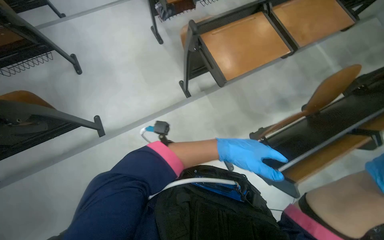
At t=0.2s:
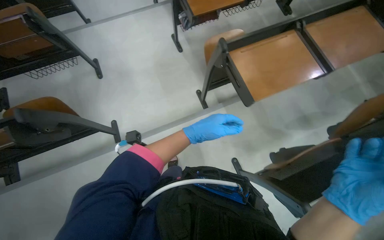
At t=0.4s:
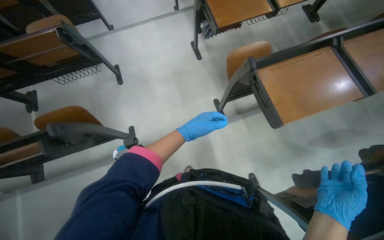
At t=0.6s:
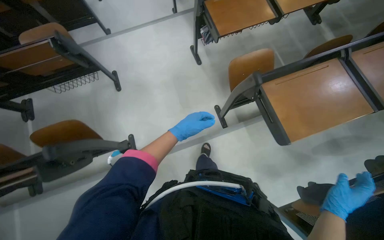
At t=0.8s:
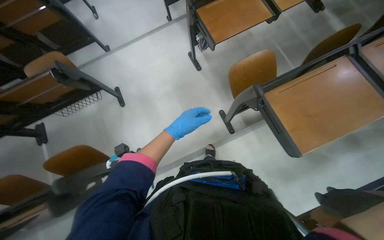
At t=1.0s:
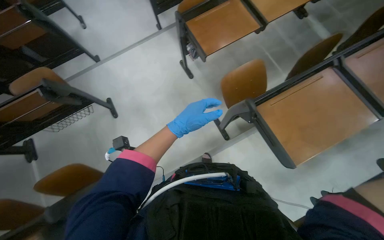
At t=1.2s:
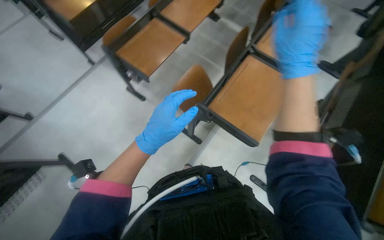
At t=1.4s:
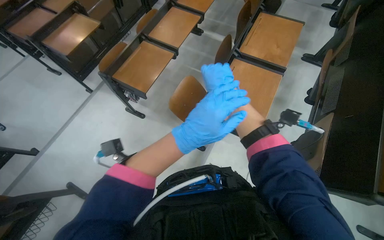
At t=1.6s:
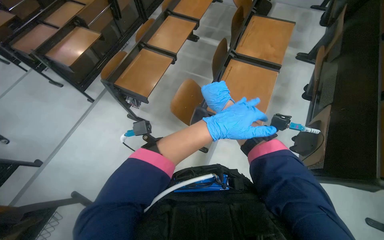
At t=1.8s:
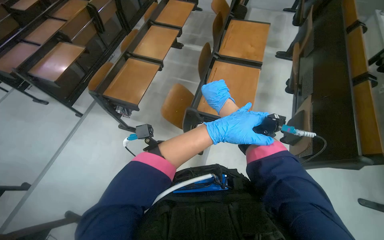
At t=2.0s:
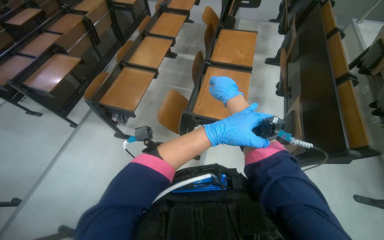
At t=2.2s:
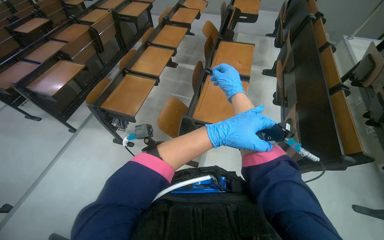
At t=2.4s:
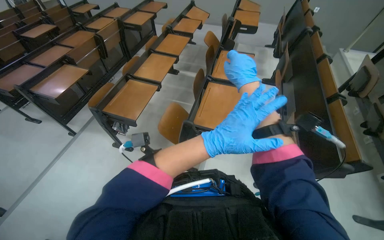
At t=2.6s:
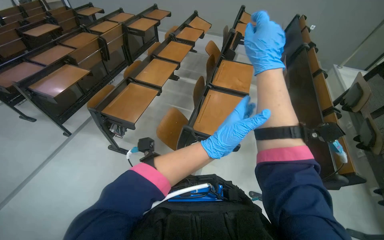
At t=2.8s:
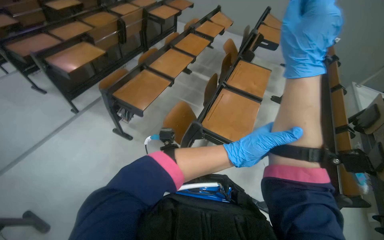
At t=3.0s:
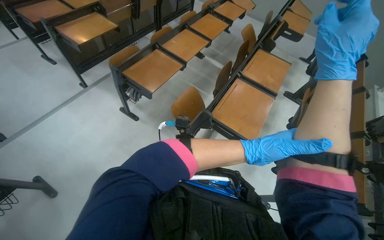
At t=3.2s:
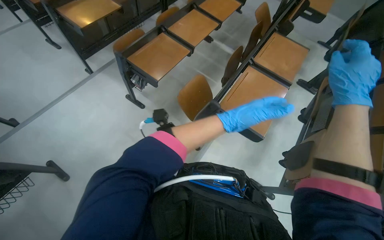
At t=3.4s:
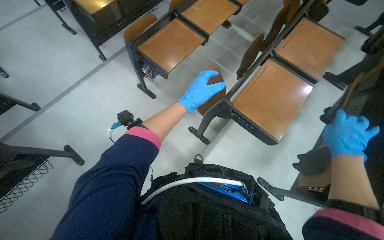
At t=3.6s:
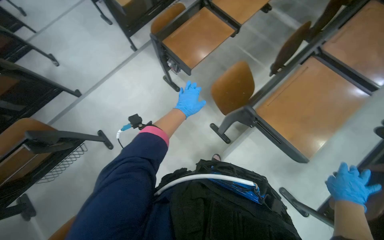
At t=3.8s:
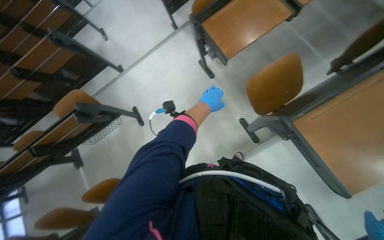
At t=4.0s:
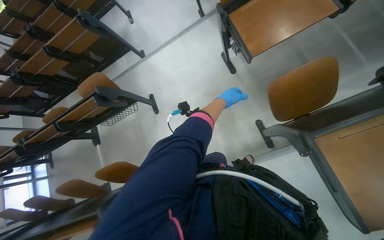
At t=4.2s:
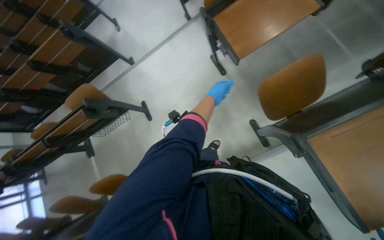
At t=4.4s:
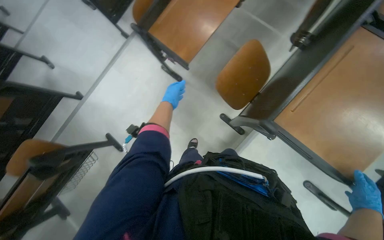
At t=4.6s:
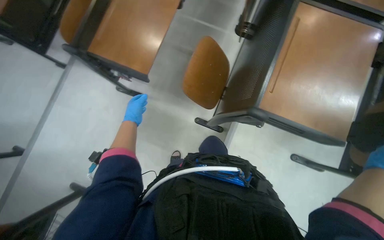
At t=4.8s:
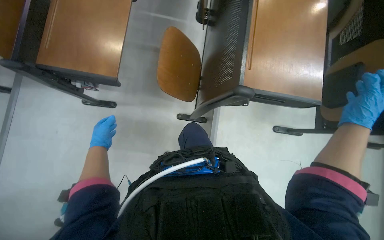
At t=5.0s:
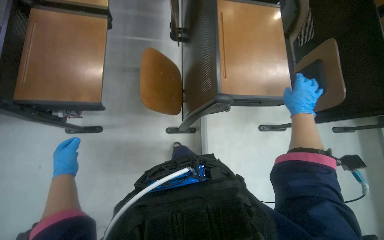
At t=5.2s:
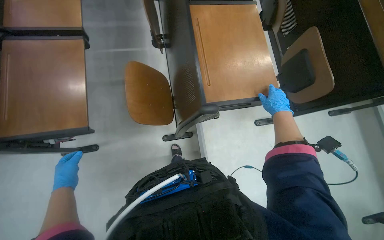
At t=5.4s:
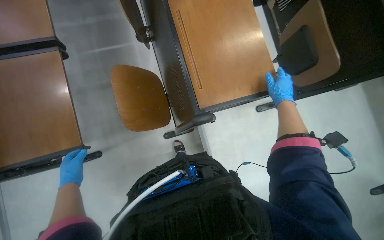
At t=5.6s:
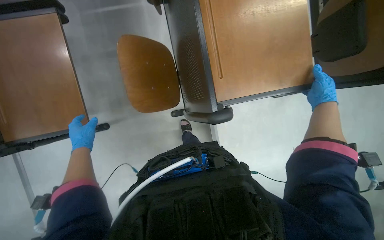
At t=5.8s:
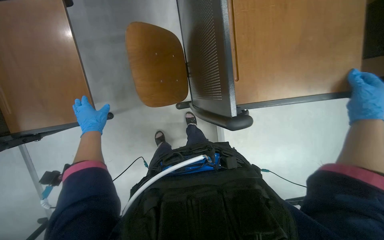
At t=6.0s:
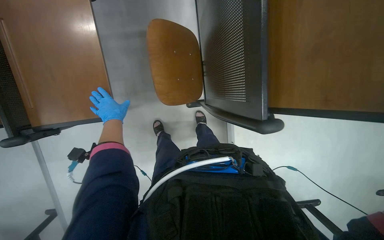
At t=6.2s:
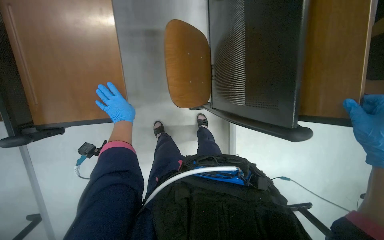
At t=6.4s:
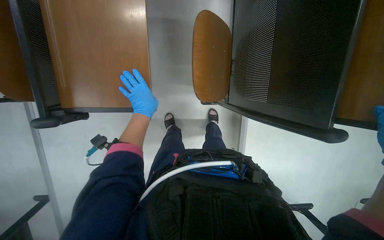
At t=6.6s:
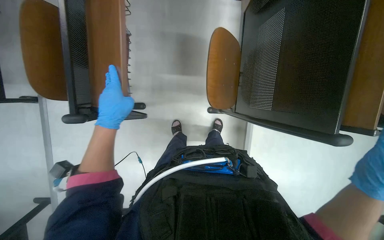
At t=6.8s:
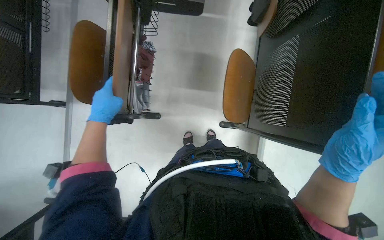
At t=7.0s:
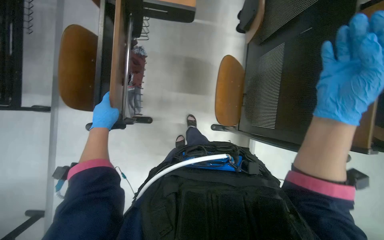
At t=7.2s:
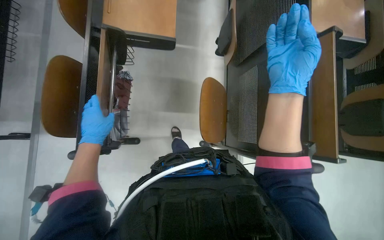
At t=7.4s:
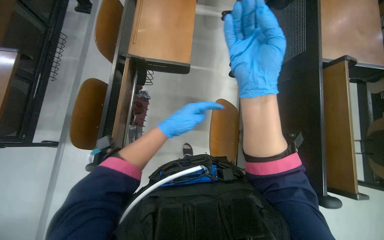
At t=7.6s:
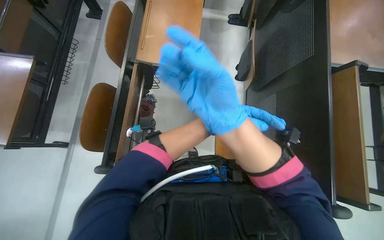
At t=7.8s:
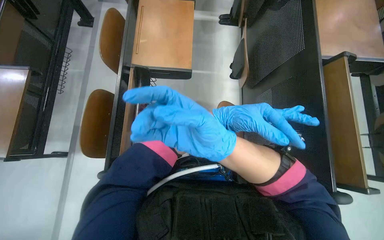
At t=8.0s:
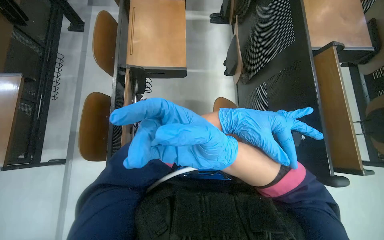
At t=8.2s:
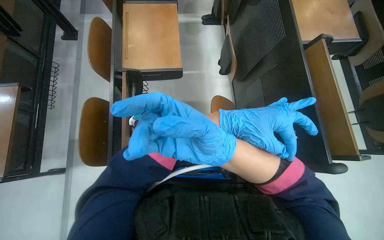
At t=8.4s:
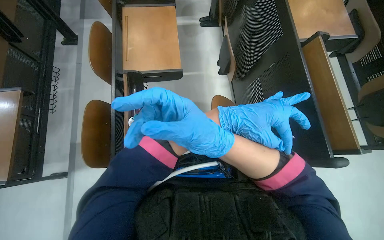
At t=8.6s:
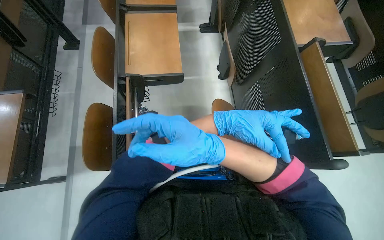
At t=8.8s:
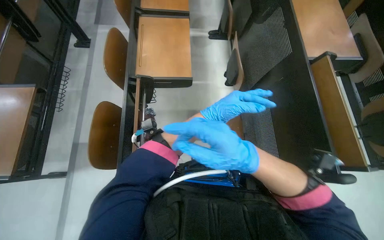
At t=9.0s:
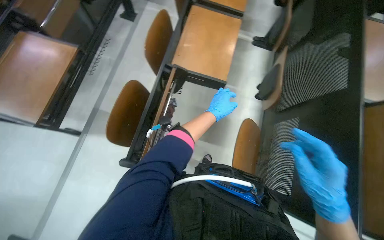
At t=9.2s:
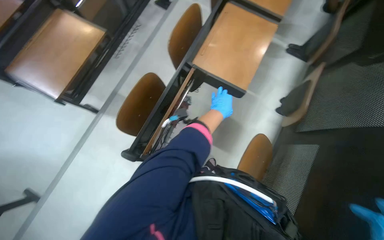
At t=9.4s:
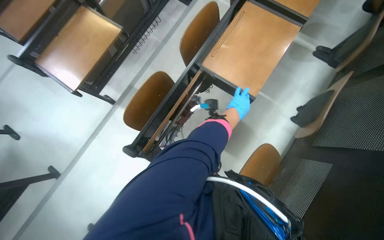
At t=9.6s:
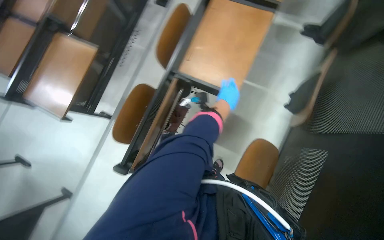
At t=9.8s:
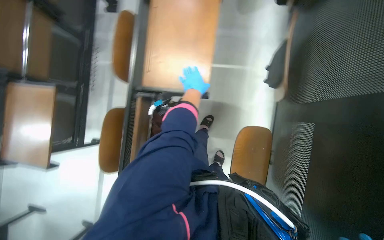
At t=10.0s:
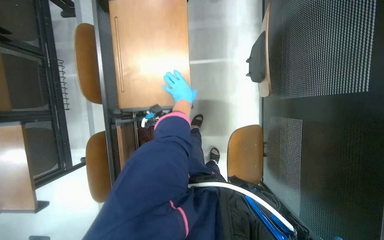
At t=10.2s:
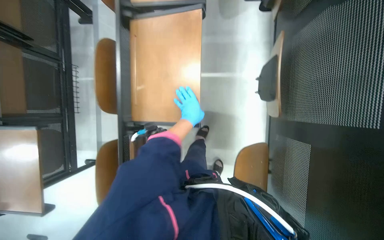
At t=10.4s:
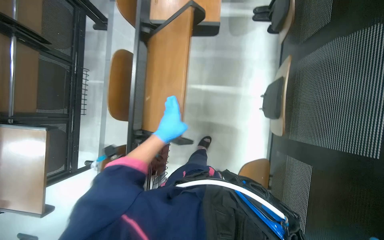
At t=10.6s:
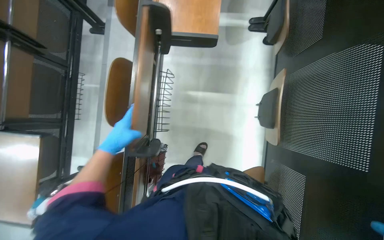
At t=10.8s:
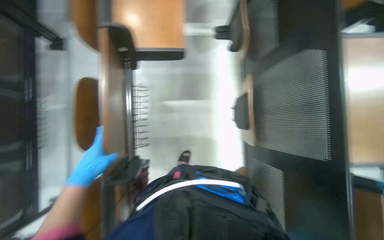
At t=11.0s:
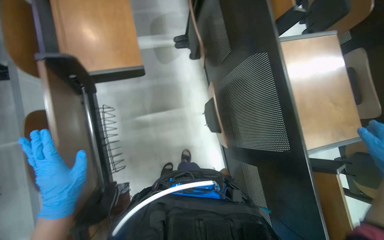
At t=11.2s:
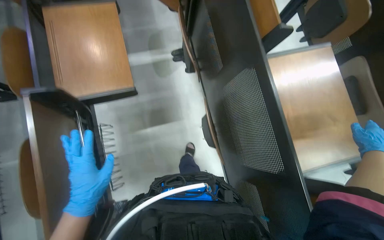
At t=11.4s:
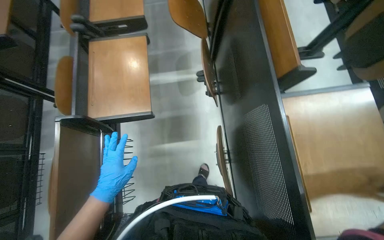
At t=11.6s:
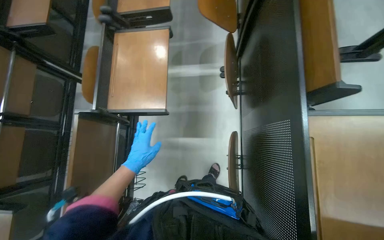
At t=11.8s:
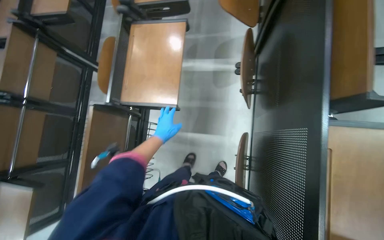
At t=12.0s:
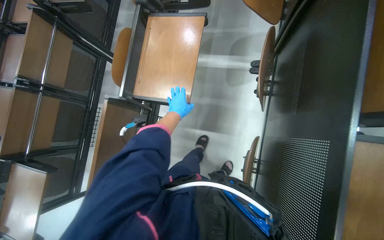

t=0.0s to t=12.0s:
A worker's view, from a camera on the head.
Job: organizing items.
The whole recording: Folding up auditorium desks. The worker folds up multiple desks in the auditorium.
t=0.0s to t=1.6s: The camera is carried approximately 50 cm. Everything in view rotates about 40 degrees counterclockwise.
t=1.6s to t=3.0s: The left hand travels down the picture by roughly 10 cm. The right hand goes some 30 cm nearer to the camera.
t=3.0s to t=4.4s: The camera is carried about 50 cm. The camera sweeps to the left, by some 25 degrees. The camera pitches downward, by approximately 25 degrees.
t=4.4s to t=6.0s: The wearer looks about 55 degrees further to the right. The view tilts some 15 degrees downward.
t=6.0s to t=7.6s: The view tilts roughly 25 degrees upward.
t=7.6s to t=9.0s: The right hand goes approximately 15 cm down the picture and to the right.
t=9.0s to t=10.4s: The head travels approximately 50 cm.

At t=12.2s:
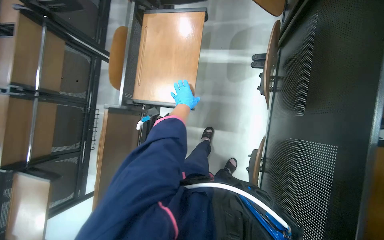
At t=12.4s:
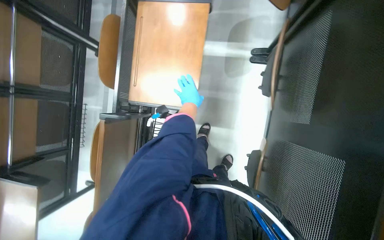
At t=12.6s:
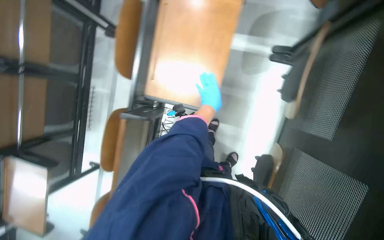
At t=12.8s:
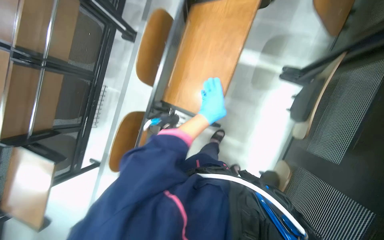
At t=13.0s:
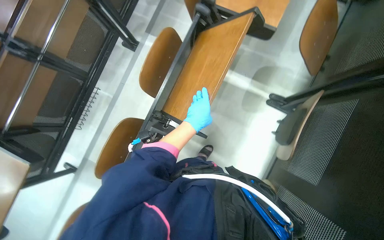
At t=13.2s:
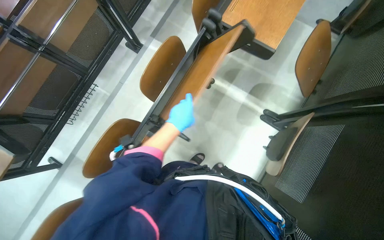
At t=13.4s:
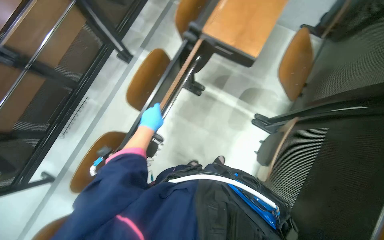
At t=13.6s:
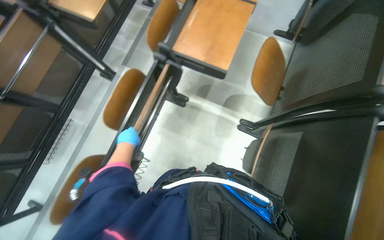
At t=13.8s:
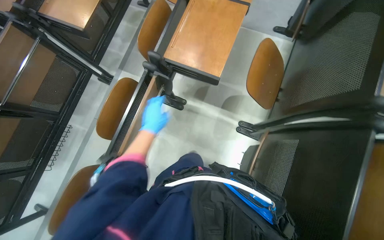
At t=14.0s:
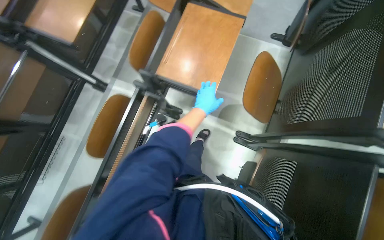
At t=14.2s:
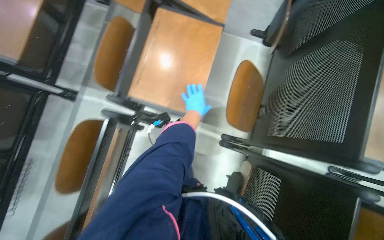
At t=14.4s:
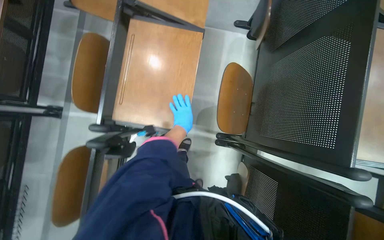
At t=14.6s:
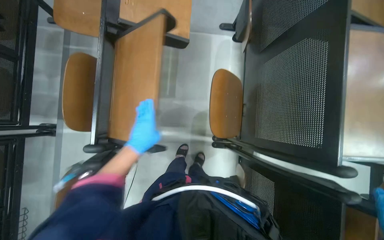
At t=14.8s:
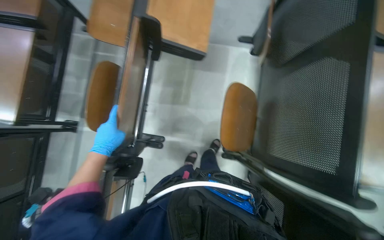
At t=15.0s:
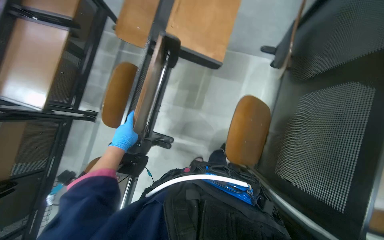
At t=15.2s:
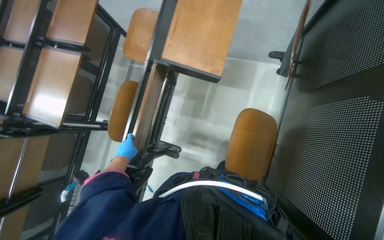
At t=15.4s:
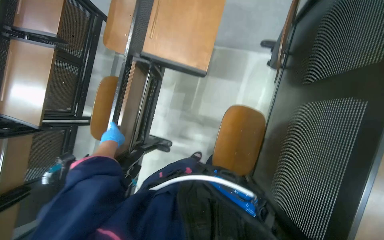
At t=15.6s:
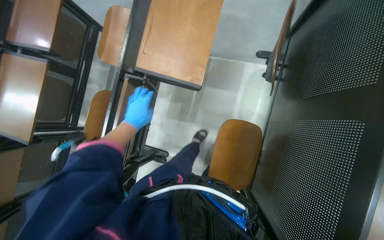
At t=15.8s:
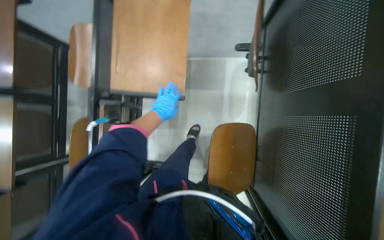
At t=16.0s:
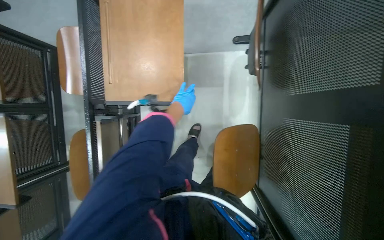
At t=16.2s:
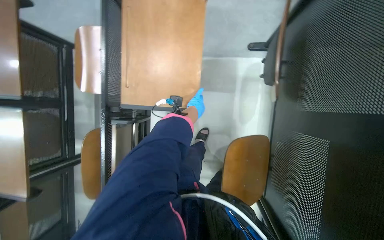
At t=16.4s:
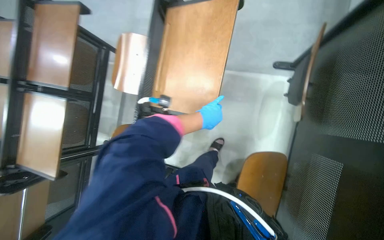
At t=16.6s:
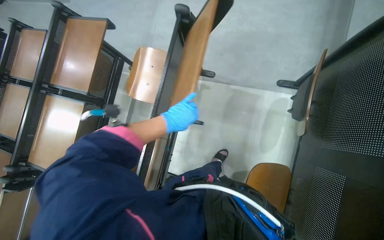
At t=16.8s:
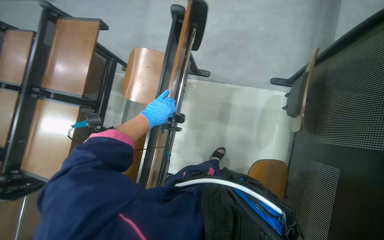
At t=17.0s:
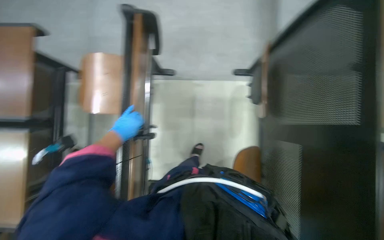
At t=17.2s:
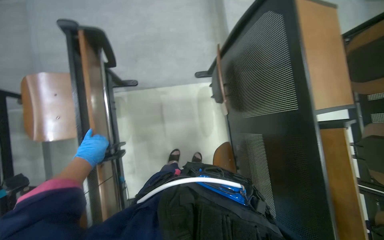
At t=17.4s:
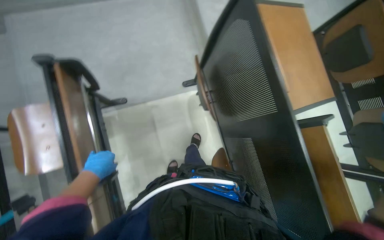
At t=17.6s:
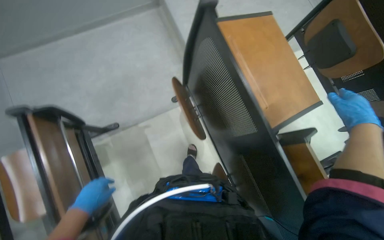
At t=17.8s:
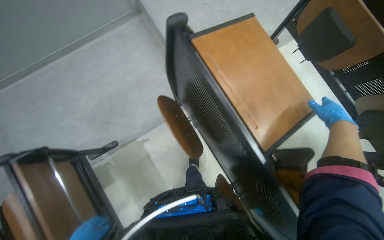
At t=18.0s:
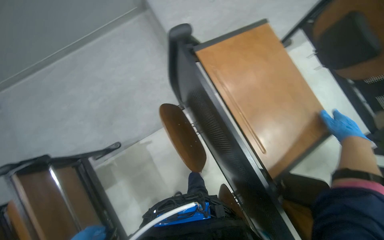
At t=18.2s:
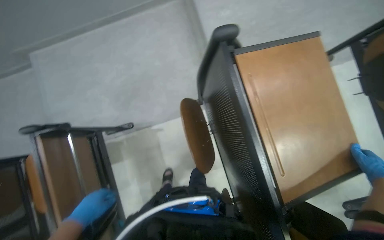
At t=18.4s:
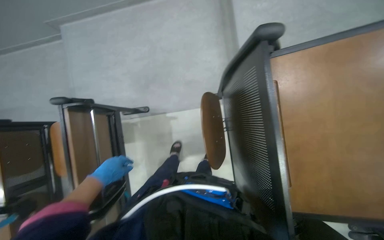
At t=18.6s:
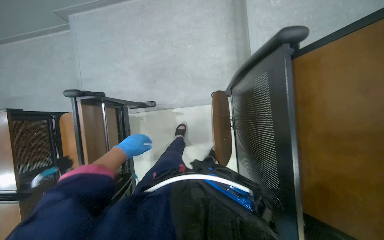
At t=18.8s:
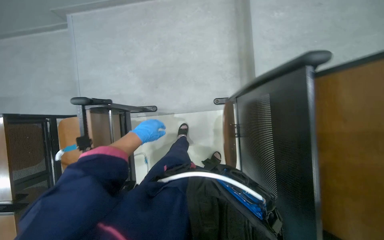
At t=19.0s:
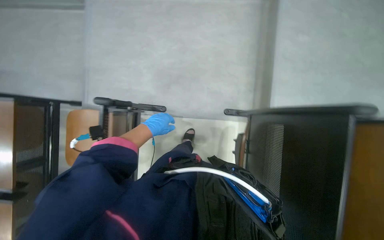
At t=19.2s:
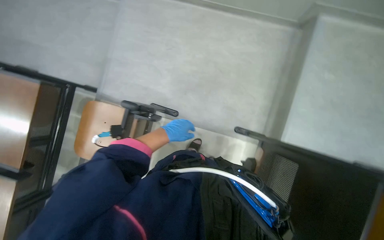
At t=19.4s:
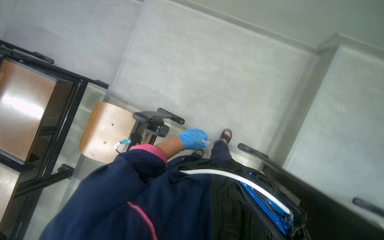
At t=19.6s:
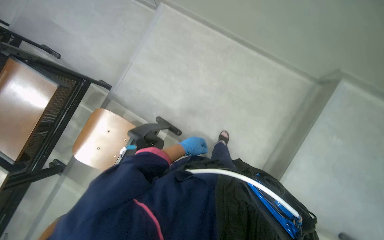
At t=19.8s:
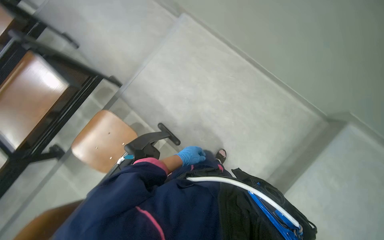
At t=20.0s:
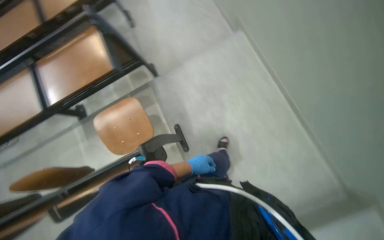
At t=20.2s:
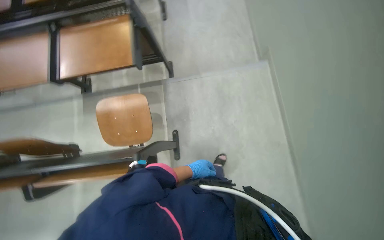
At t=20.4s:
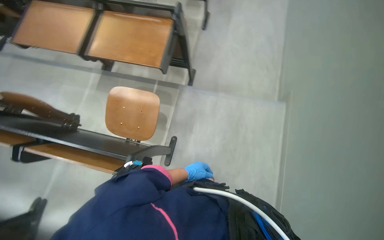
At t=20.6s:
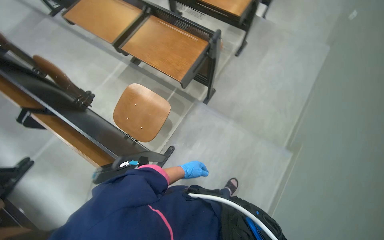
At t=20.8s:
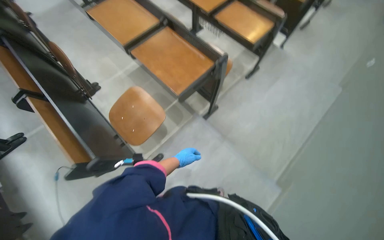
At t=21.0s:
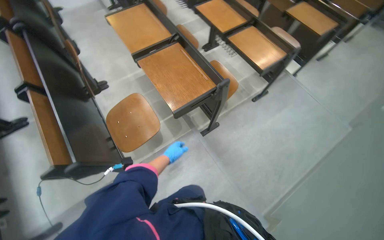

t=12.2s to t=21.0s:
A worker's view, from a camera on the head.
Job: organizing items.
The whole recording: Folding up auditorium desks. The worker folds up multiple desks in the auditorium.
t=12.2s to t=13.6s: The left hand goes about 20 cm to the left and nearer to the camera.
t=13.6s to t=15.2s: The camera travels approximately 70 cm.
t=15.2s to t=16.6s: The left hand heads up the picture, covering about 50 cm.
t=16.6s to t=18.0s: The head turns to the right by some 50 degrees.
t=18.0s to t=19.6s: The wearer moves roughly 70 cm. The scene turns approximately 60 degrees clockwise in the picture.
t=19.6s to t=21.0s: The head travels some 60 cm. The wearer's head swings approximately 115 degrees to the left. The camera pitches upward, by some 15 degrees.
